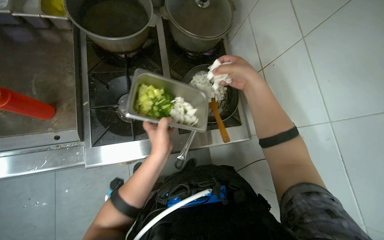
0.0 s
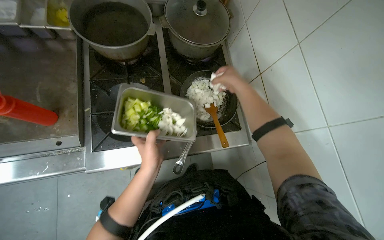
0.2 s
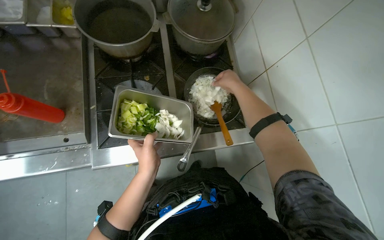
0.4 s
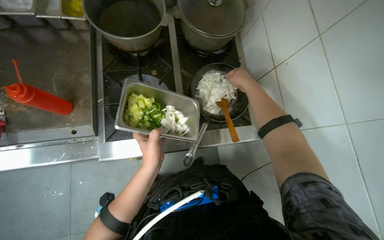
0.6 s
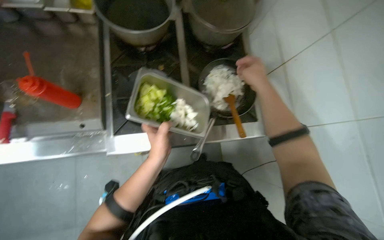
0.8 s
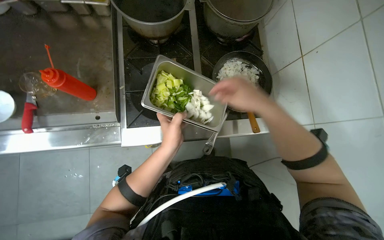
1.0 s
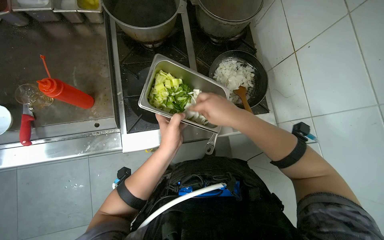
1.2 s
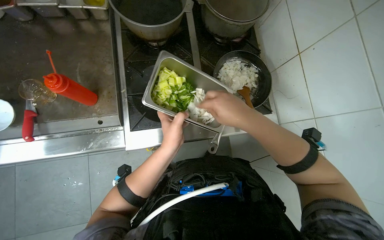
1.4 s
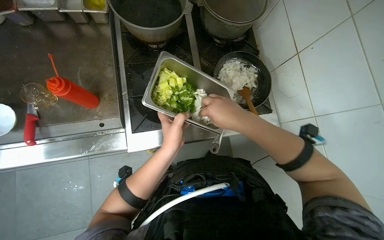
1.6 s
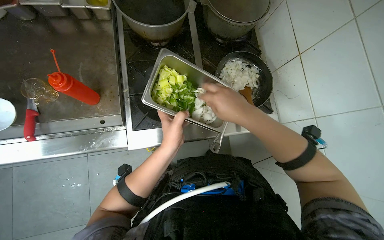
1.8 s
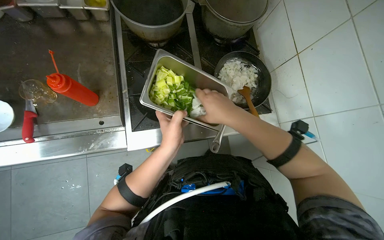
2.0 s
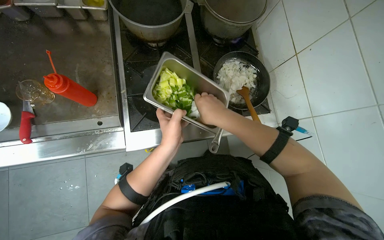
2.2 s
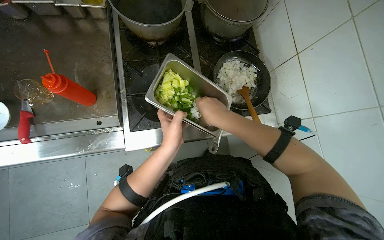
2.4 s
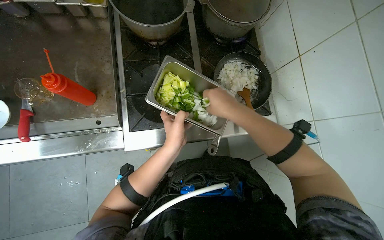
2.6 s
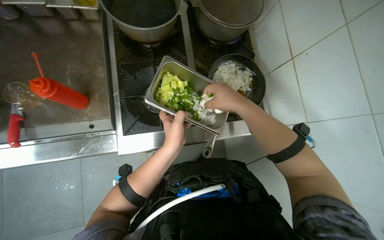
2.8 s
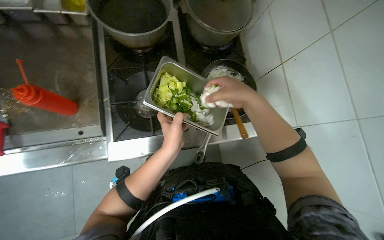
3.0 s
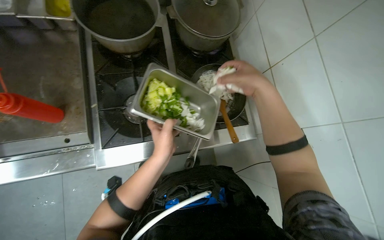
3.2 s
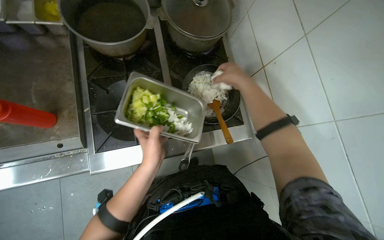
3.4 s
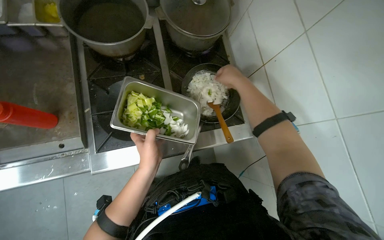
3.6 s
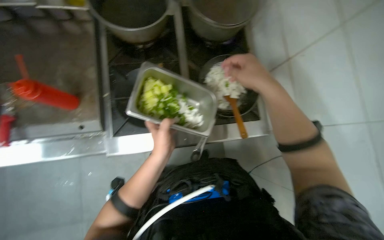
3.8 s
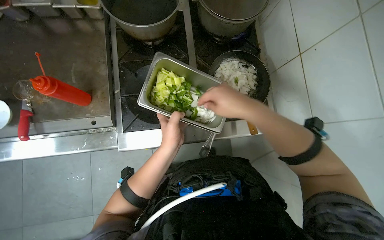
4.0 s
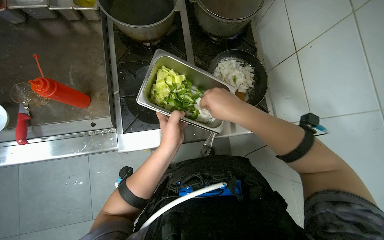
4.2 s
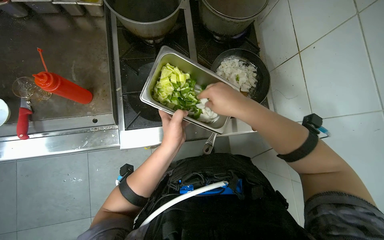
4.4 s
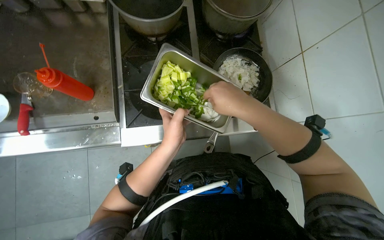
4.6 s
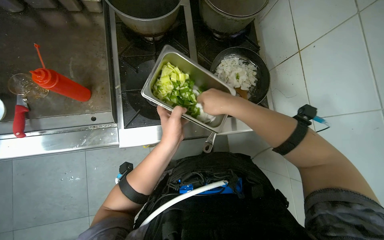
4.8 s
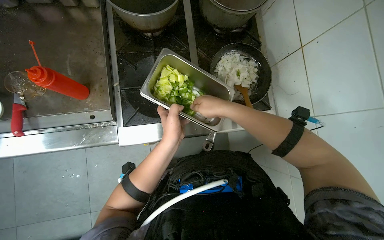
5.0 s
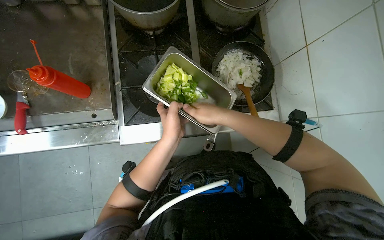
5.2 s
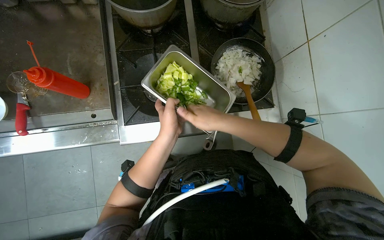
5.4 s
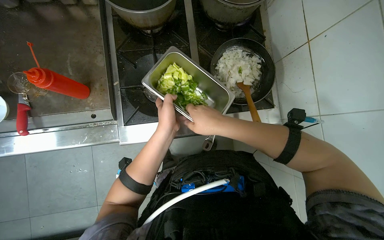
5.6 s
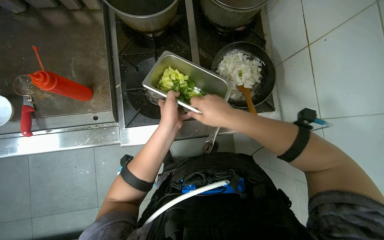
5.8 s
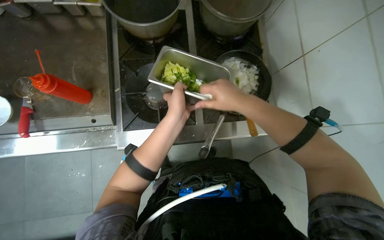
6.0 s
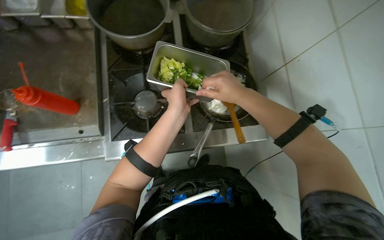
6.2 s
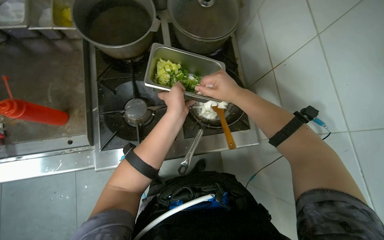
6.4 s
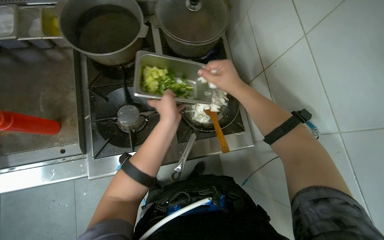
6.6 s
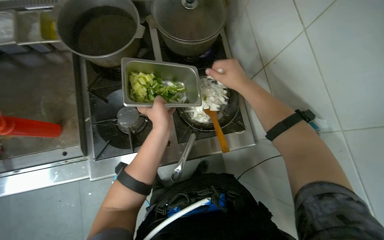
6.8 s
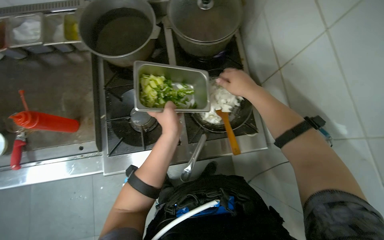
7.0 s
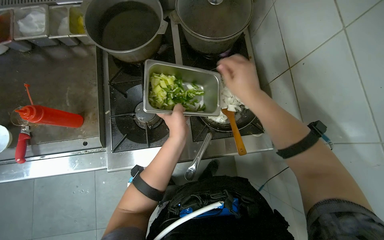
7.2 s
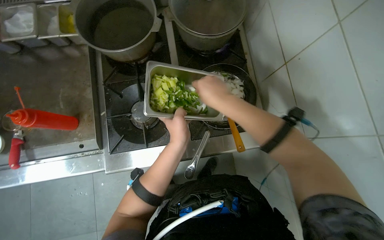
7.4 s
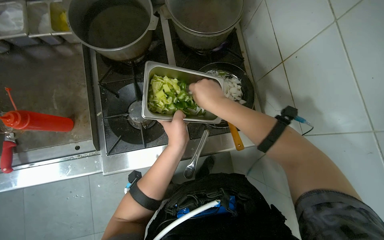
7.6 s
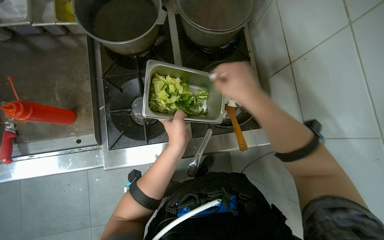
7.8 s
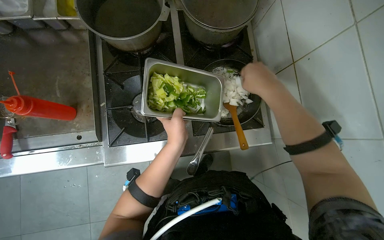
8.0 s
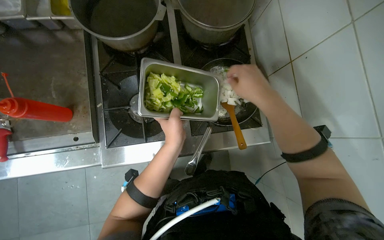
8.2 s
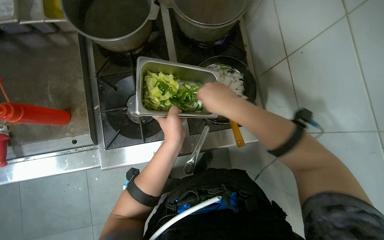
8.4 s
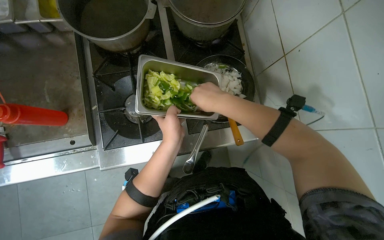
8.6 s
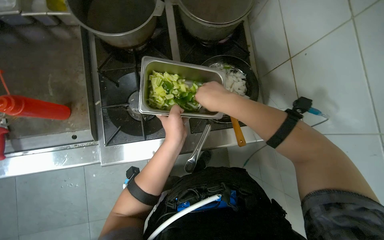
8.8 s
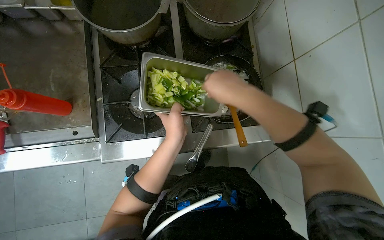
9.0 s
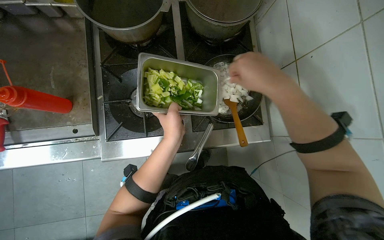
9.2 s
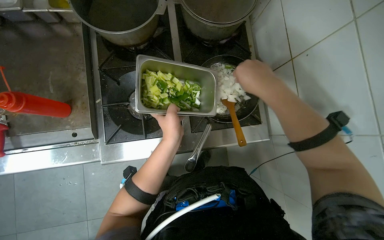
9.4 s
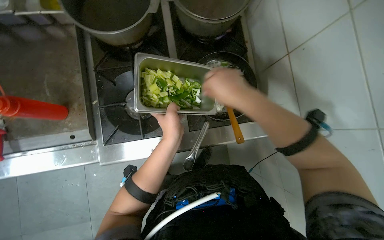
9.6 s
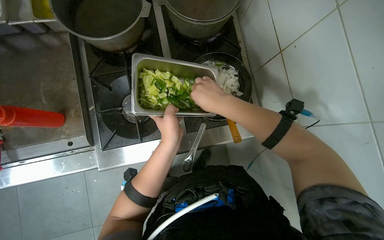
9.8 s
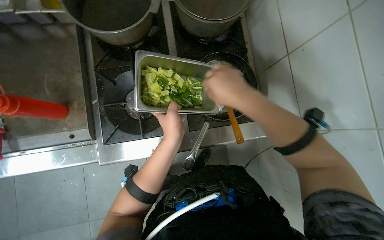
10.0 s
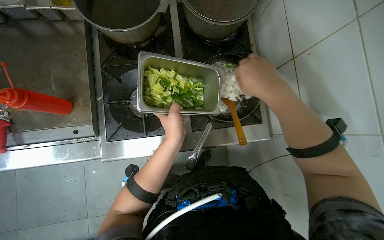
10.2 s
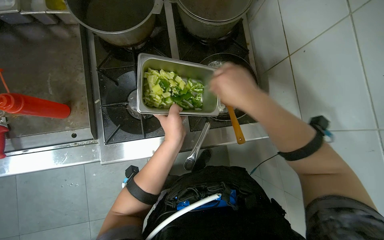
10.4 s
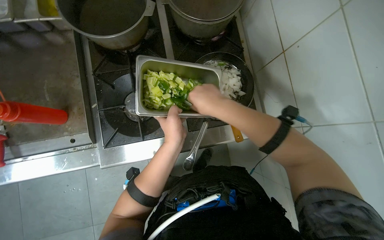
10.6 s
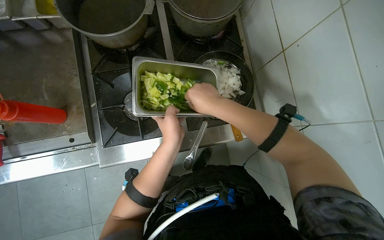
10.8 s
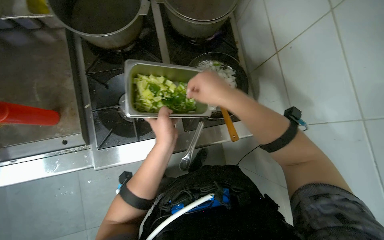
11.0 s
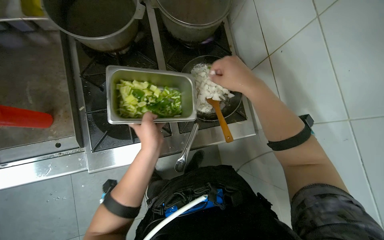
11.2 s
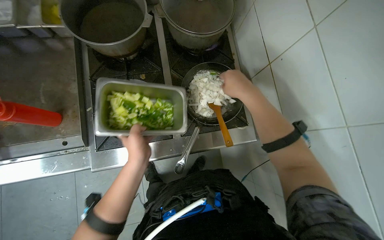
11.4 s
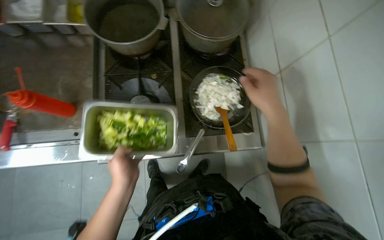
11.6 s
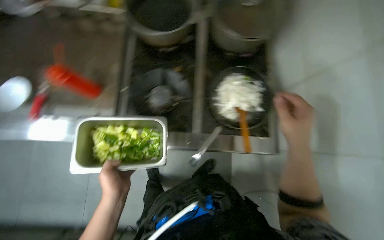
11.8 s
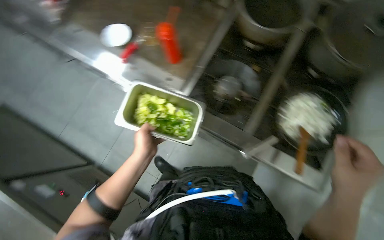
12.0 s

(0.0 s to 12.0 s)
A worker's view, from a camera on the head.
Job: cooking food.
The whole recording: Sautéing and seasoning vegetables. The worker stirs onions, adds chopped vegetables, and seasons them in a pan on the stove.
0.0 s - 1.6 s: The right hand goes roughly 15 cm down the picture, and reaches roughly 15 cm farther from the camera, then returns.
1.6 s - 3.0 s: The hands make small movements and keep their place.
3.0 s - 4.4 s: The right hand reaches roughly 10 cm farther from the camera, then returns.
4.4 s - 6.0 s: The right hand goes farther from the camera and returns, about 15 cm each way; the left hand moves up the picture, some 10 cm.
7.6 s - 9.0 s: The right hand travels to the right and back again, approximately 10 cm each way.
9.0 s - 10.4 s: The hands work in one place, with small movements.
10.4 s - 12.0 s: The left hand is displaced to the left and down the picture by roughly 20 cm; the right hand travels down the picture and to the right by some 20 cm.

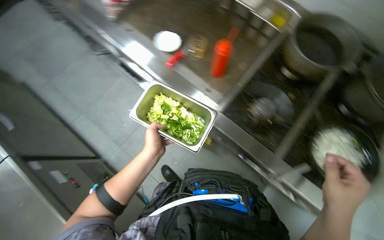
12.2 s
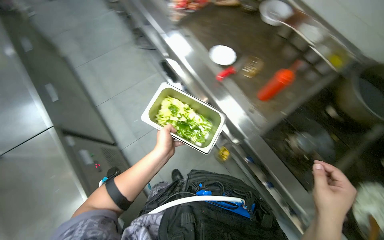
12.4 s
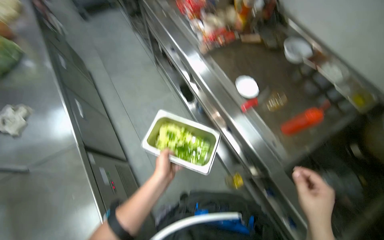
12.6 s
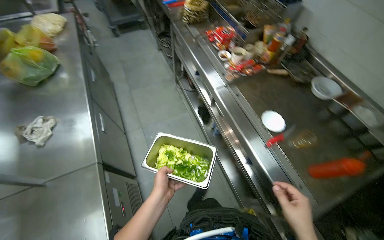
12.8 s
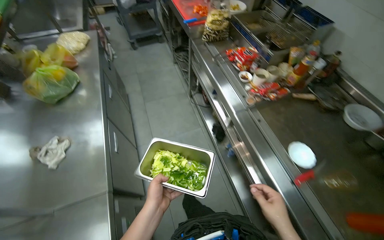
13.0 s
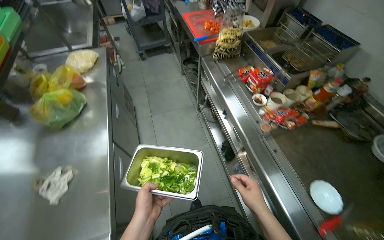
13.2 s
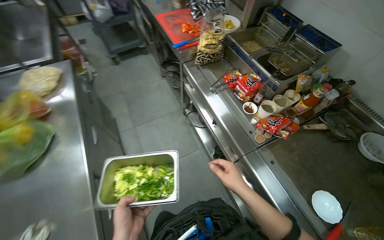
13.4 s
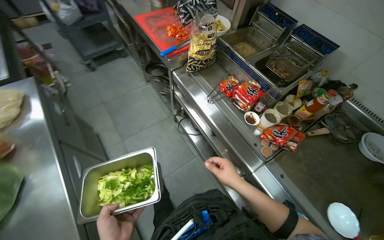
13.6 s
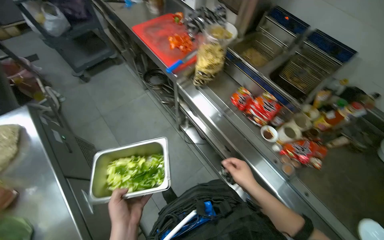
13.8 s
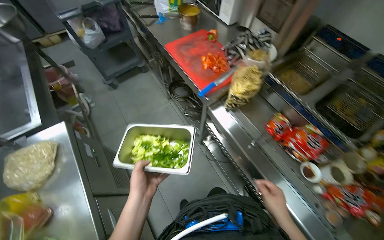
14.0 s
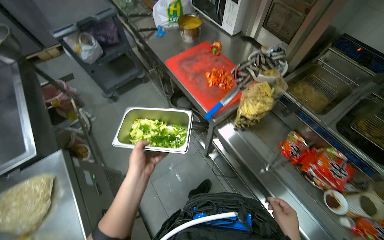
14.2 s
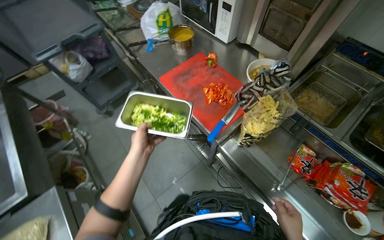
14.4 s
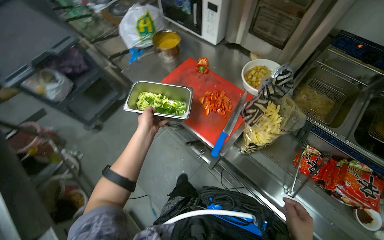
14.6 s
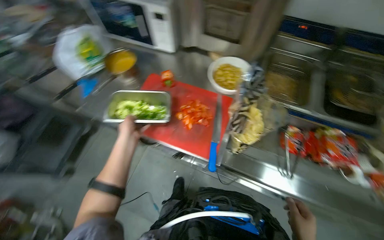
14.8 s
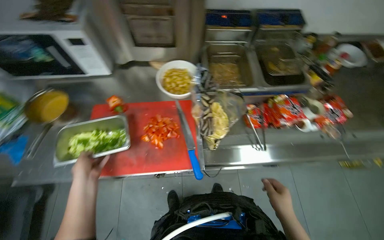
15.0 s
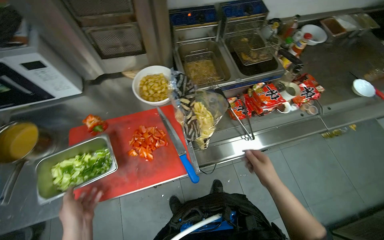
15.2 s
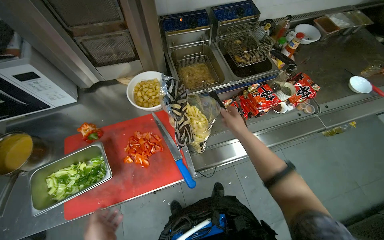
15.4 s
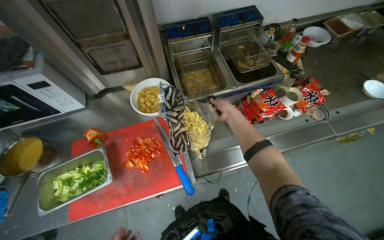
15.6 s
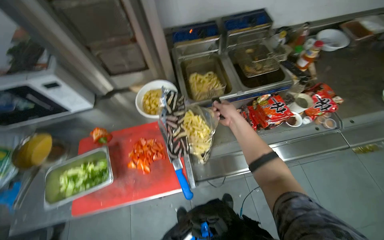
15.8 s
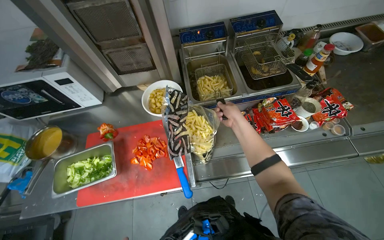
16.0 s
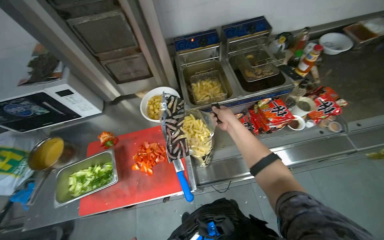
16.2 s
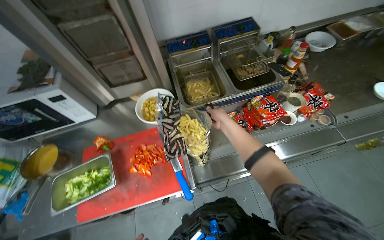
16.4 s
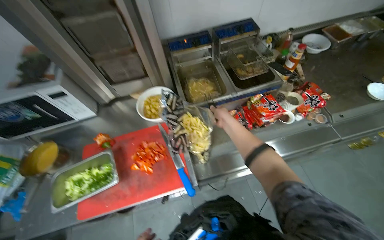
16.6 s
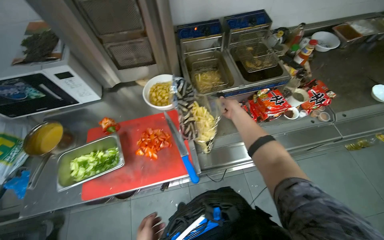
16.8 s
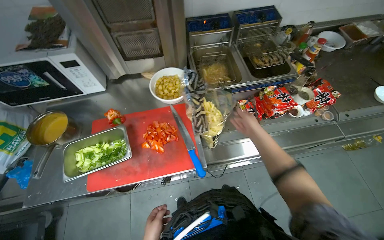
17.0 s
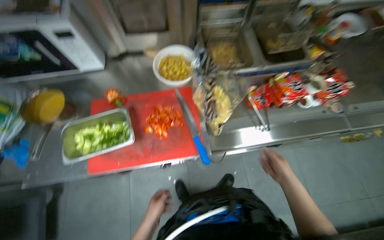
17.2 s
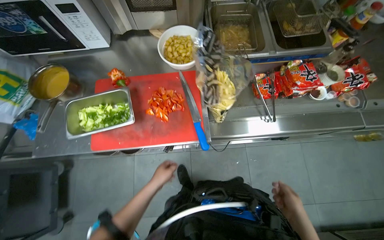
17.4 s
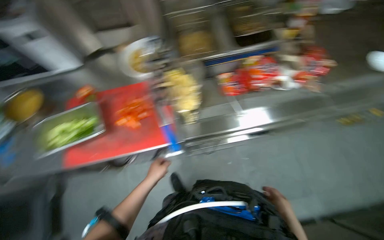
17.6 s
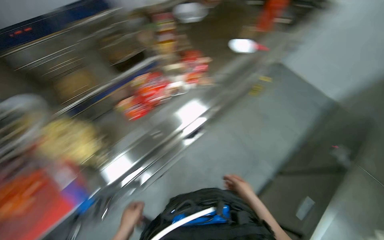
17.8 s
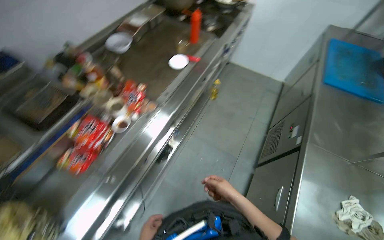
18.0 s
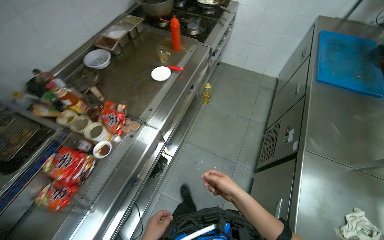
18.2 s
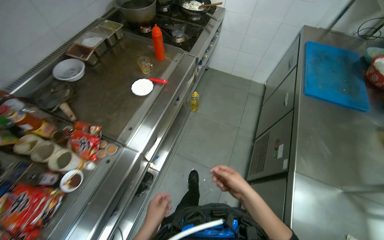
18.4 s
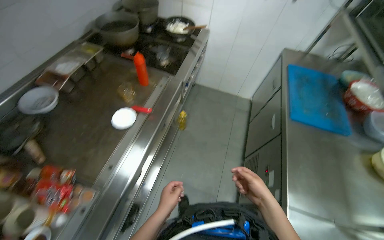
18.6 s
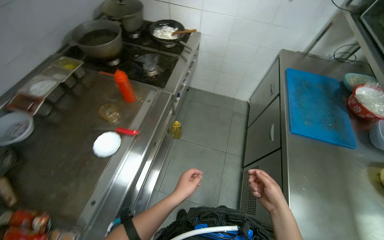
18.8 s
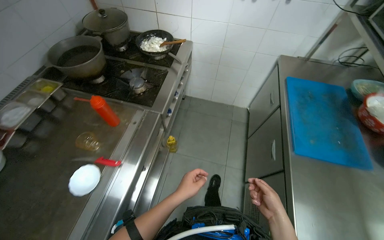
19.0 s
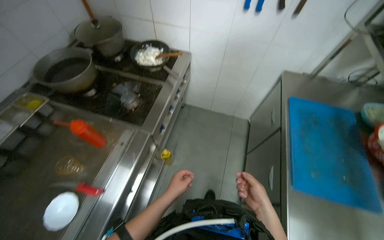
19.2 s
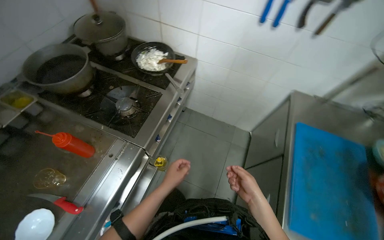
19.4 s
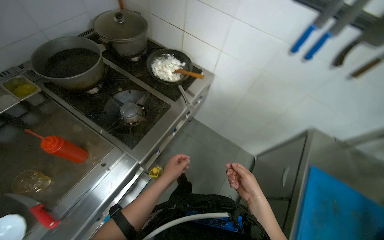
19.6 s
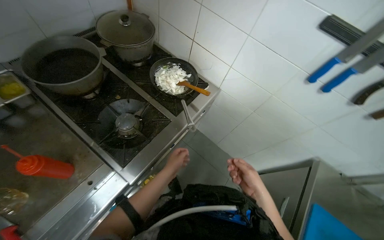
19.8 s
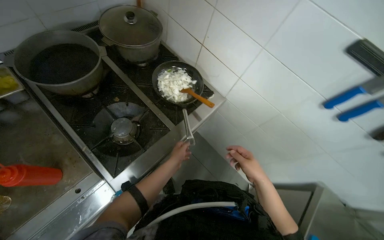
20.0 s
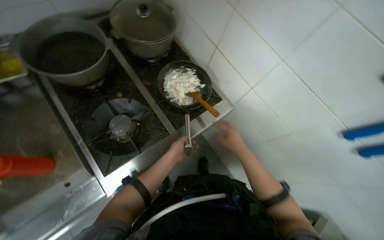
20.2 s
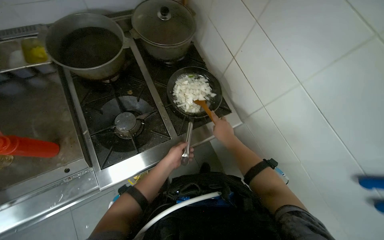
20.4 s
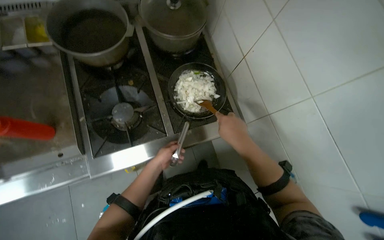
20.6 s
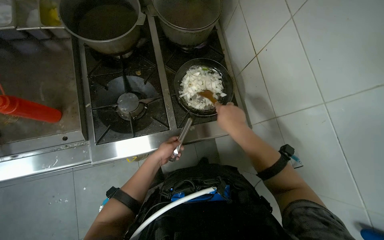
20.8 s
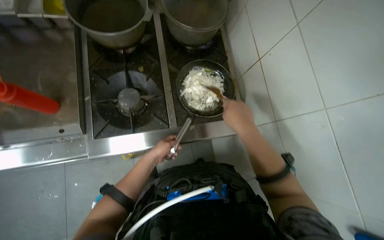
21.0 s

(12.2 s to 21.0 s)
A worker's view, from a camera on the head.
Job: cooking food.
The whole recording: Sautéing and seasoning vegetables. The worker stirs onions, adds chopped vegetables, and seasons them in a pan on the stove.
12.2 s - 13.6 s: The wearer moves roughly 1 m. The wearer looks approximately 15 degrees further upward.
13.6 s - 15.2 s: The wearer moves approximately 90 cm. The head turns to the right by approximately 70 degrees.
15.2 s - 16.6 s: The right hand shifts some 25 cm up the picture.
16.6 s - 18.0 s: The head travels about 50 cm. The wearer's head swings some 45 degrees to the right.
18.0 s - 19.6 s: The camera travels about 1.5 m. The view tilts approximately 20 degrees downward.
19.6 s - 21.0 s: The wearer moves about 50 cm. The head turns to the left by roughly 45 degrees.
